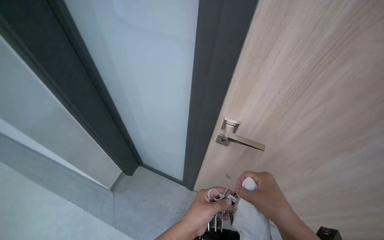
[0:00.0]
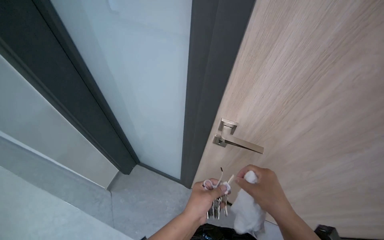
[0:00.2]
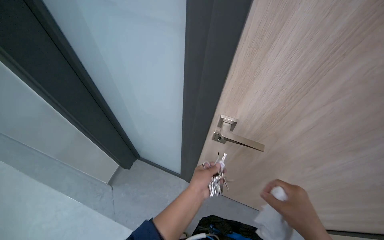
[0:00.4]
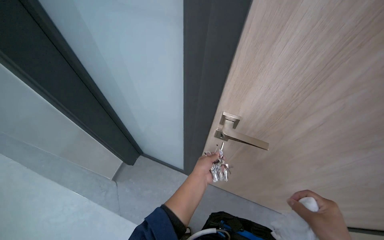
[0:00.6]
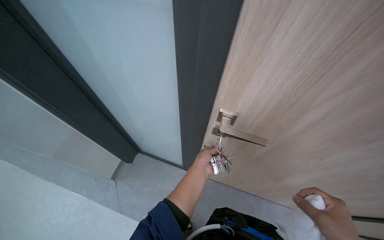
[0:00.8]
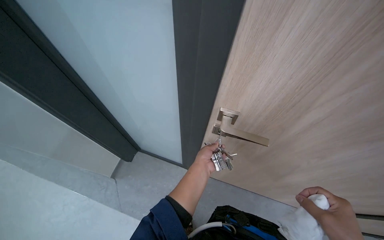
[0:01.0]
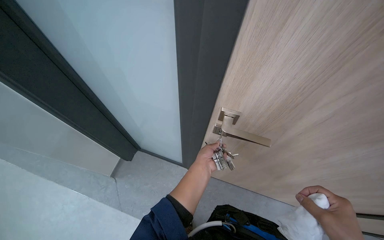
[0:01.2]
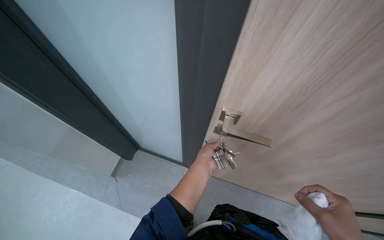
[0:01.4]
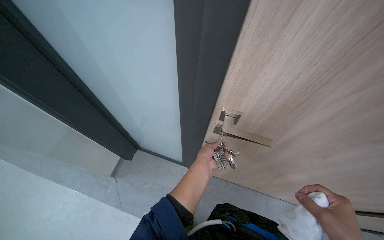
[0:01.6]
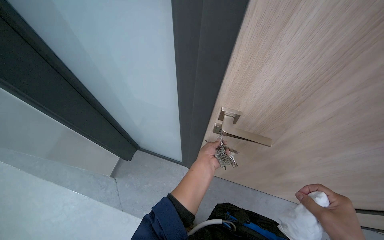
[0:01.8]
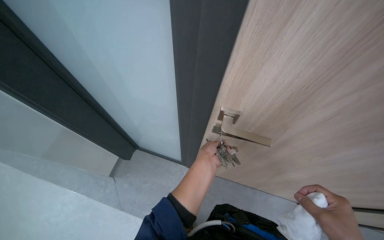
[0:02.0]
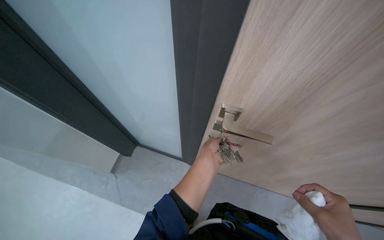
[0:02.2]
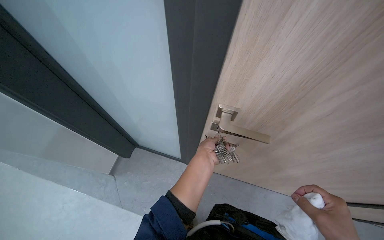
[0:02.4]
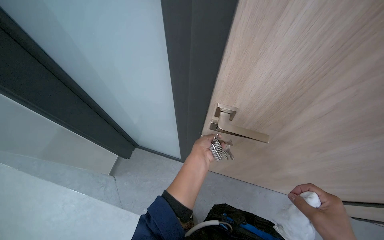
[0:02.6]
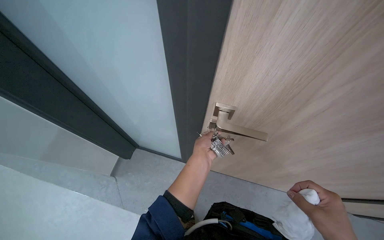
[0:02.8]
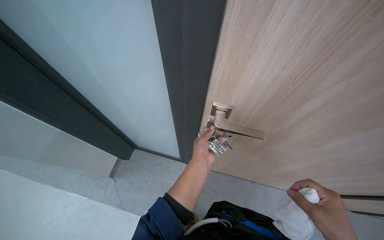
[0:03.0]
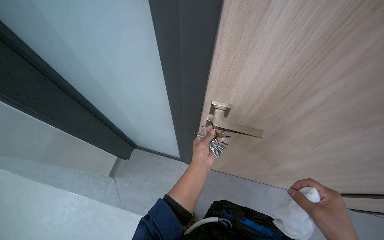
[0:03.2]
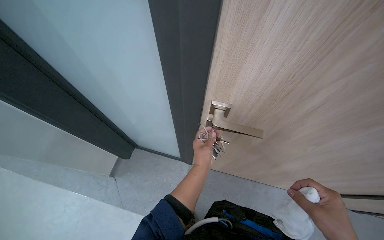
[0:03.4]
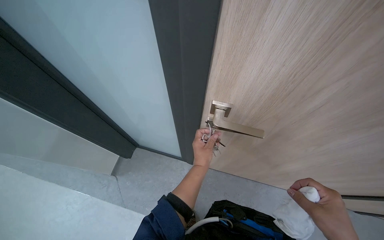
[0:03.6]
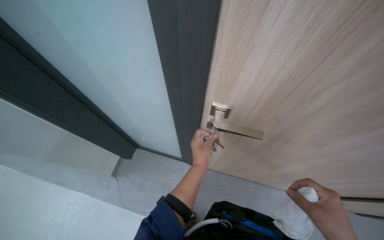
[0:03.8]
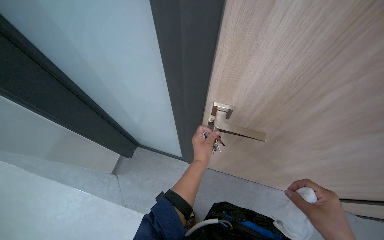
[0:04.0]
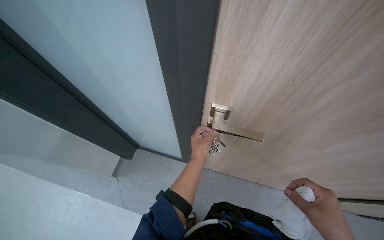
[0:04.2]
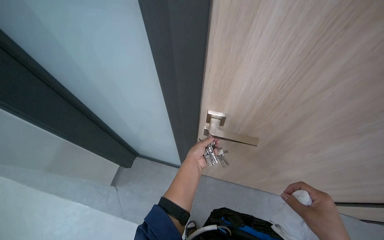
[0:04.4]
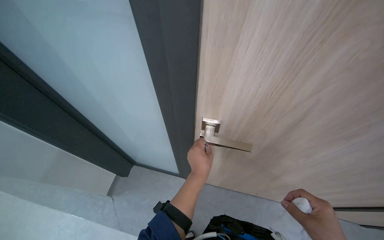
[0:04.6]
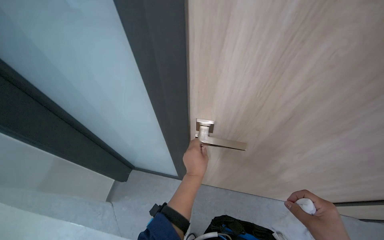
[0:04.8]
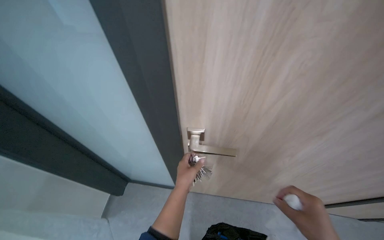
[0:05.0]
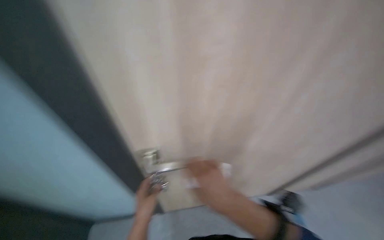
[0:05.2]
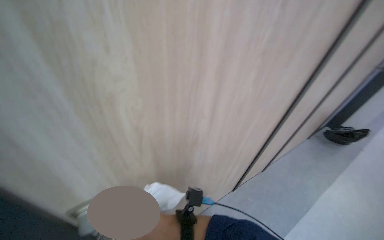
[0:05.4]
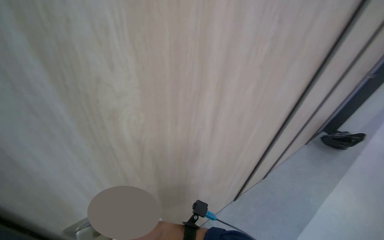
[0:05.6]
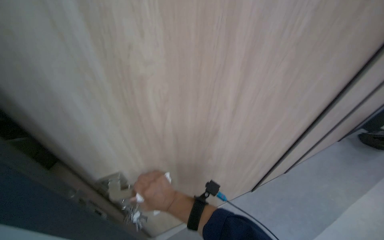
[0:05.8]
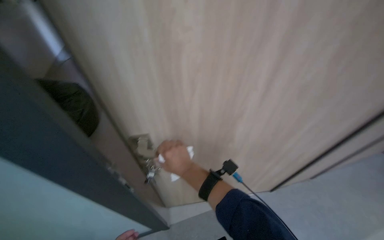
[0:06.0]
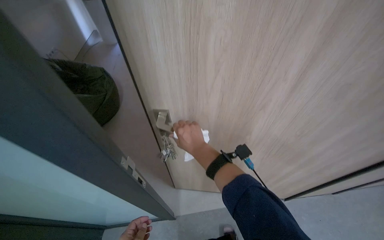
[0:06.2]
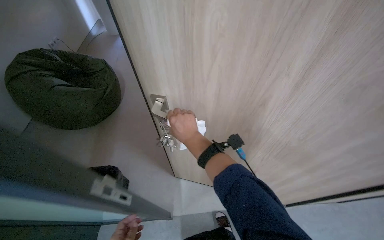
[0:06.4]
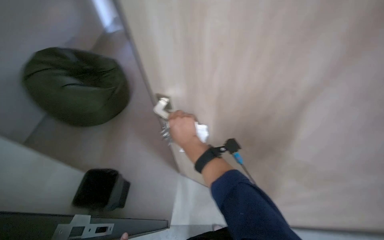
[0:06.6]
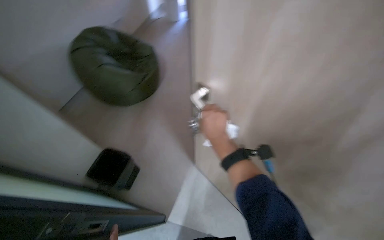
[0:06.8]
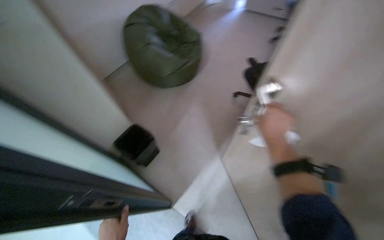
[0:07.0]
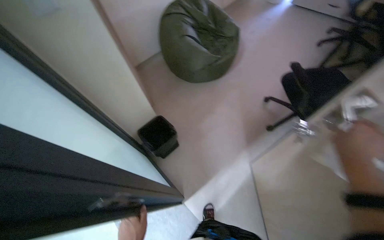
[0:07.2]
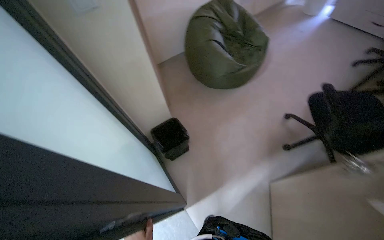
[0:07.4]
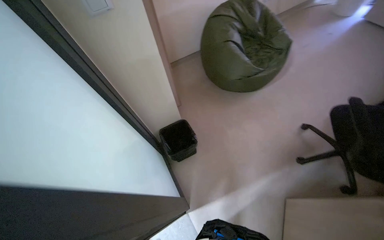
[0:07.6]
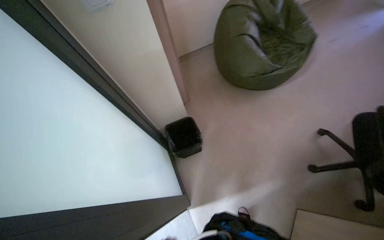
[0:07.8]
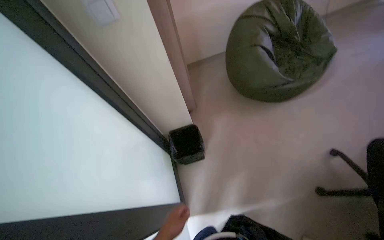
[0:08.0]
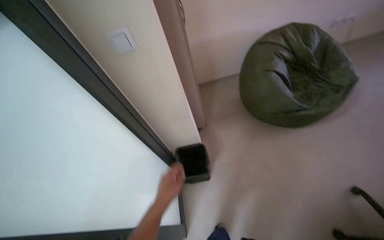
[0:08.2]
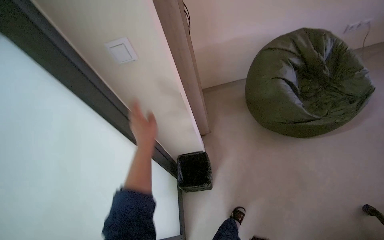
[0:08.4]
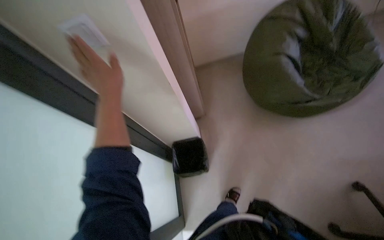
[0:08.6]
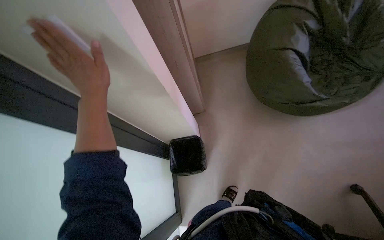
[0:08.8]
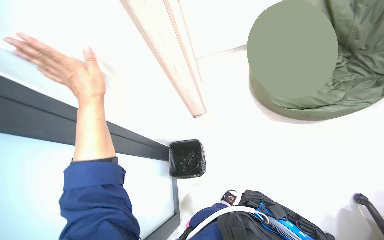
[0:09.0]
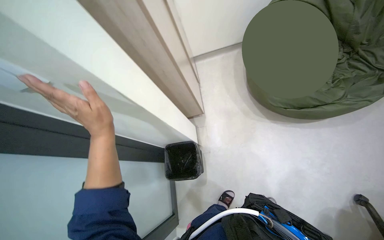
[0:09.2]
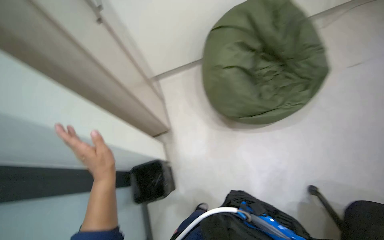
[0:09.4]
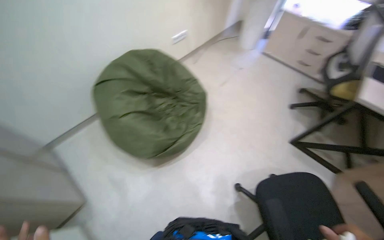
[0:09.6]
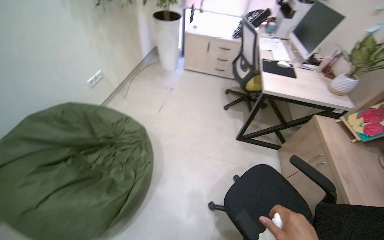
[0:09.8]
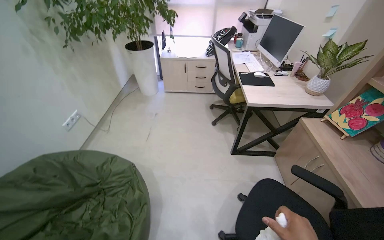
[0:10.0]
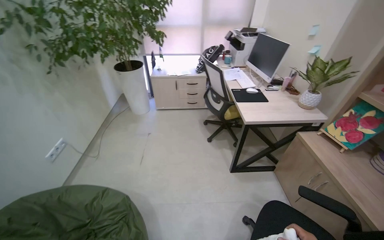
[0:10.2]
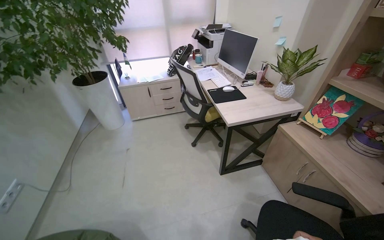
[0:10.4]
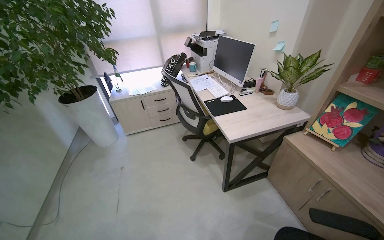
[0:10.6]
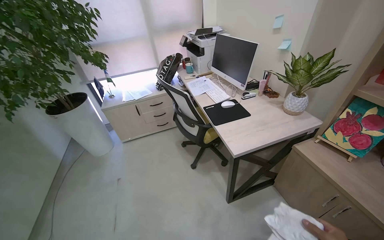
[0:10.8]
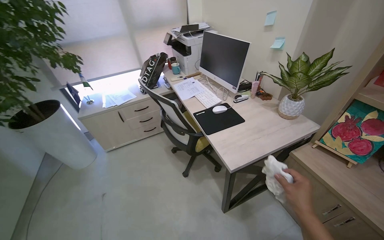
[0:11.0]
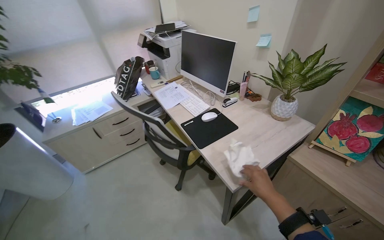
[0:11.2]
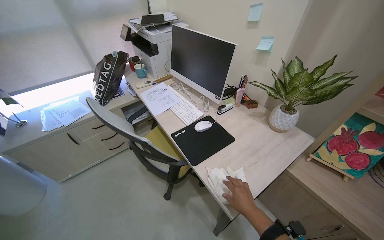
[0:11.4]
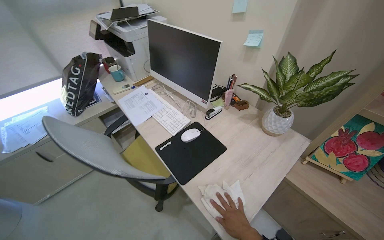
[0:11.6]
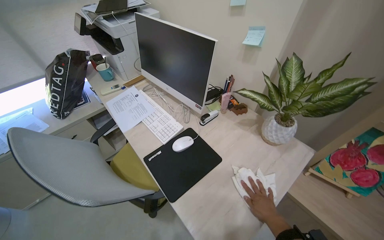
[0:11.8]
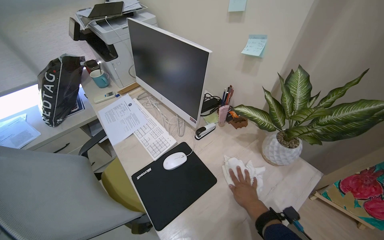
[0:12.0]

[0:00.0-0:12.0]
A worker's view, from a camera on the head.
Job: wiping surfaces.
The whole recording: Cleaning, organizing, and securing office room. The worker unlocks and opens the door, then cleans surfaces, organizes items, wipes the door handle, and locks the office room.
0:06.0 to 0:07.6: The wearer looks about 75 degrees further to the left.
0:07.6 to 0:09.0: The camera is carried approximately 50 cm. The wearer's head swings approximately 20 degrees to the left. The wearer looks about 15 degrees further downward.
0:09.0 to 0:10.4: The wearer moves about 70 cm. The head turns to the right by some 105 degrees. The view tips upward by some 30 degrees.
0:10.4 to 0:12.0: The camera travels some 1 m. The wearer looks about 25 degrees further to the right.

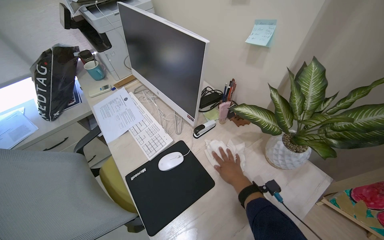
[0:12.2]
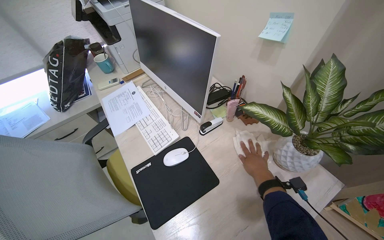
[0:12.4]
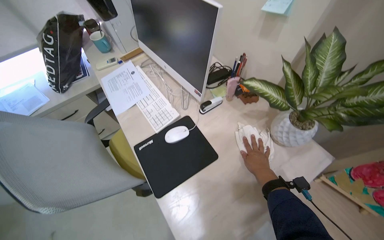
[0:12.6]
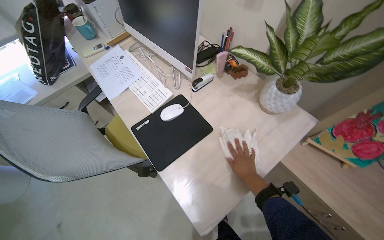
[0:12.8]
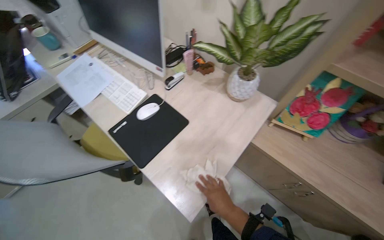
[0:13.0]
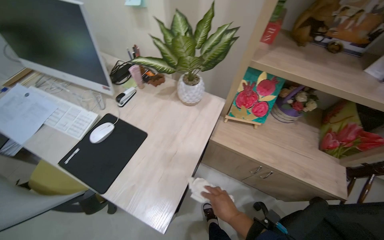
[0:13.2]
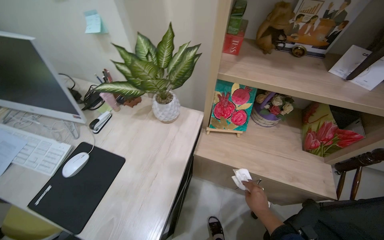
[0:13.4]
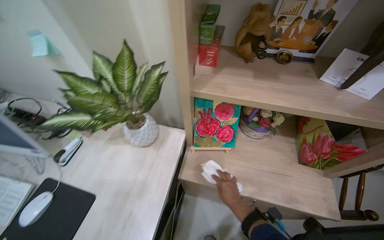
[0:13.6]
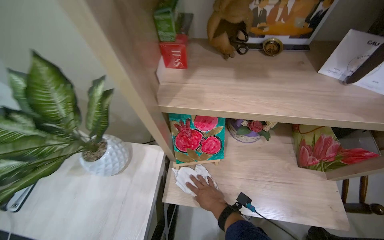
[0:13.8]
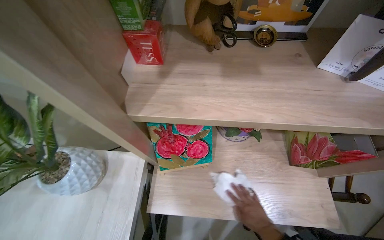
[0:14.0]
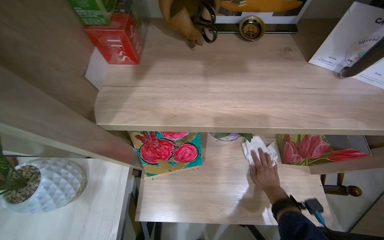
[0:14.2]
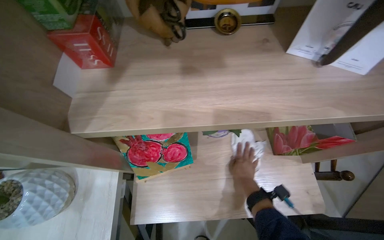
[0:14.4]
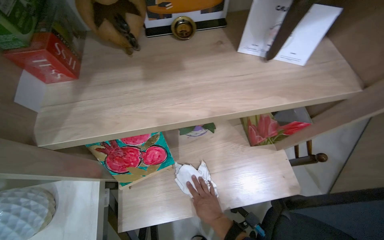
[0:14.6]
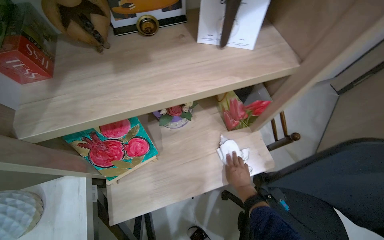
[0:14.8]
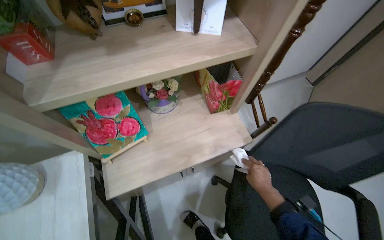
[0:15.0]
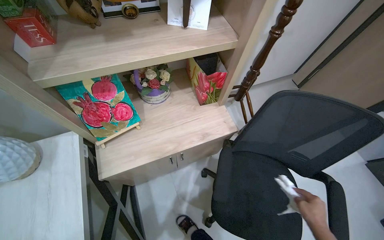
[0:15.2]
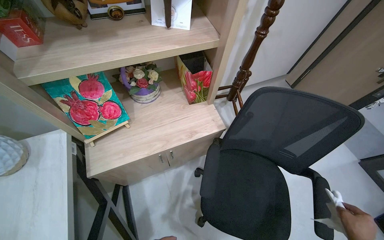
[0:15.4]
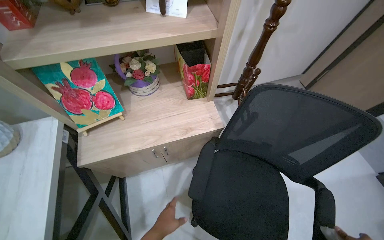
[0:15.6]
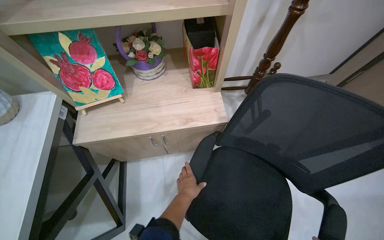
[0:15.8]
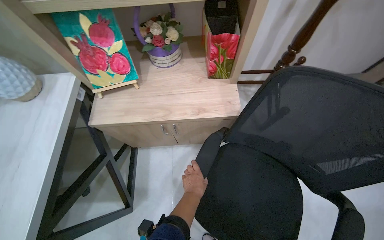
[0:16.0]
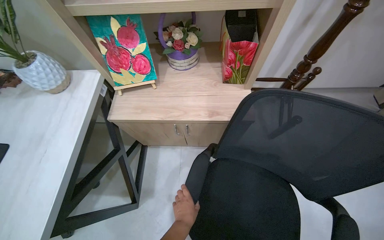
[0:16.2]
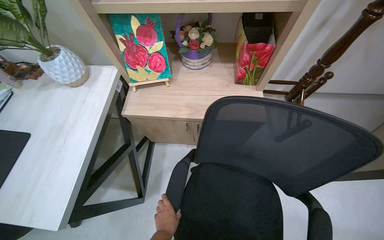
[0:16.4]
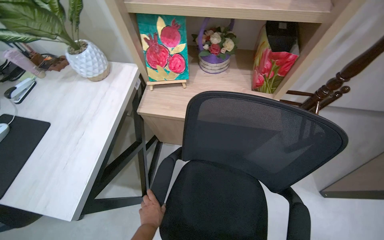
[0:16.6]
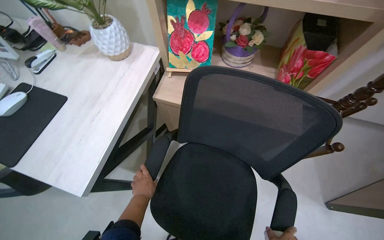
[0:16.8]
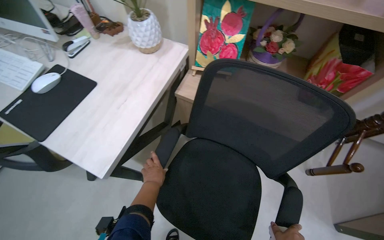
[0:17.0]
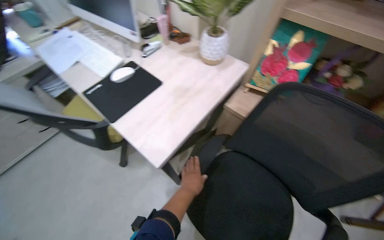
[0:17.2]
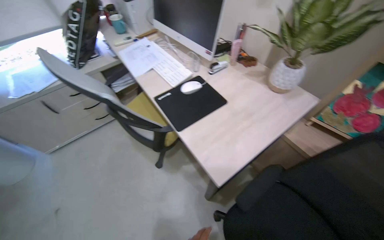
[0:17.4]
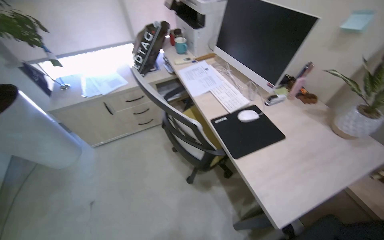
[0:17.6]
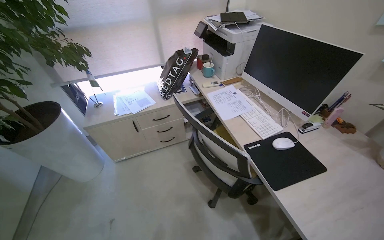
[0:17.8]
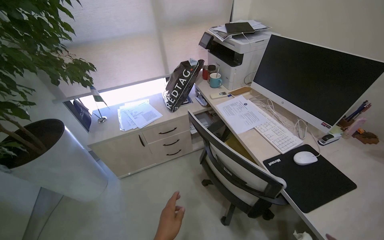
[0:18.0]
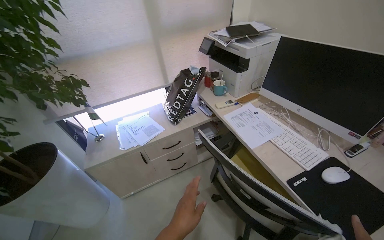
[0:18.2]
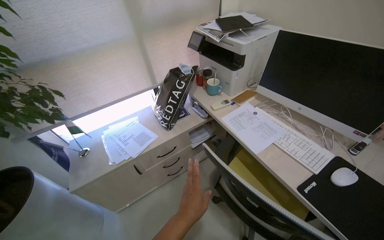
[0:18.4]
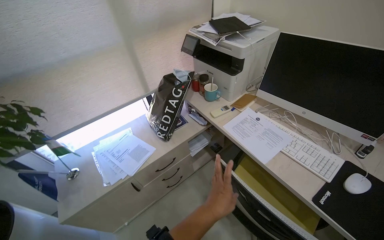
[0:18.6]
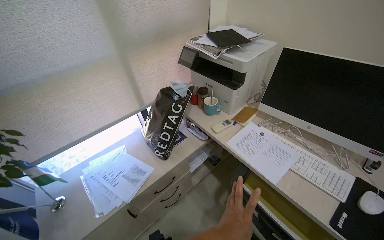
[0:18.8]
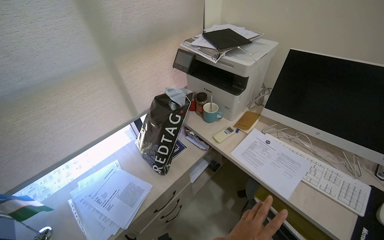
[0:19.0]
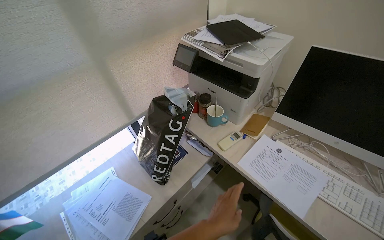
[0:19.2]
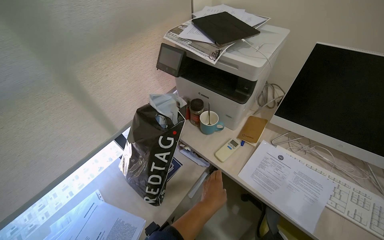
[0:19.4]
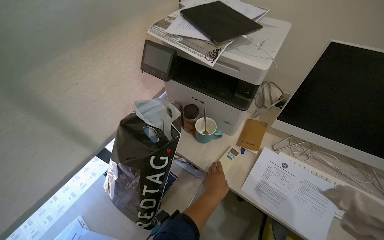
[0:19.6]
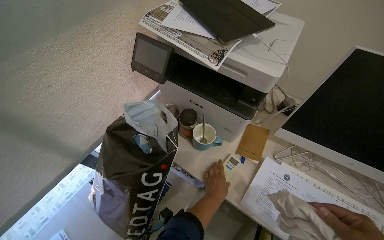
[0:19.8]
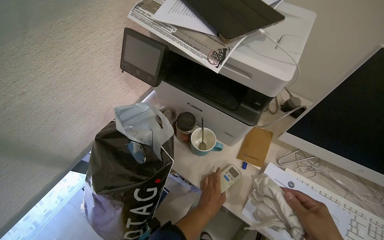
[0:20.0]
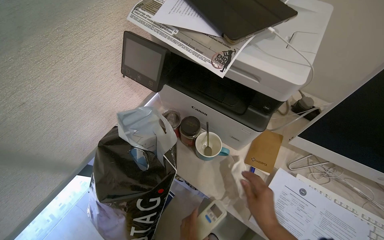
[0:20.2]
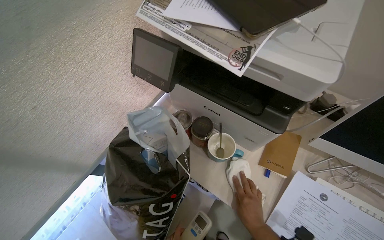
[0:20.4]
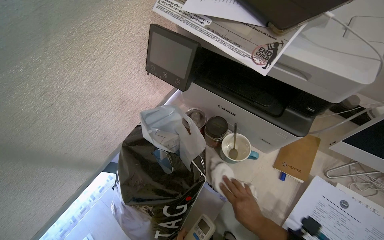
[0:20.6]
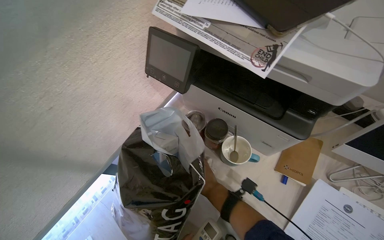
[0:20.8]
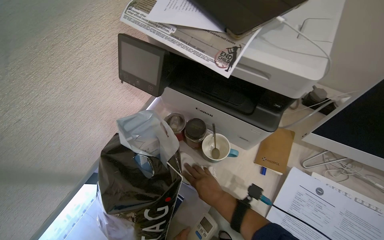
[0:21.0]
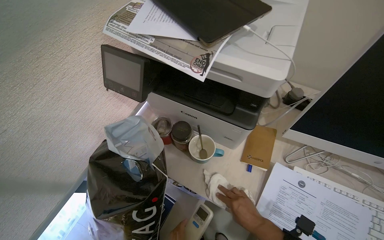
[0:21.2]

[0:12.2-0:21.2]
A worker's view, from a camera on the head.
Job: wiping surfaces.
The whole recording: Cleaning, organizing, and securing office room. The worker unlocks and opens the door, then cleans surfaces, organizes items, wipes the door handle, and locks the office room.
0:12.2 to 0:13.8: The camera is carried about 50 cm. The head rotates roughly 45 degrees to the right.
0:13.8 to 0:15.2: The head turns to the right by roughly 30 degrees. The right hand moves left and right over some 30 cm, changing direction 2 times.
0:15.2 to 0:16.6: The wearer looks about 30 degrees further to the left.
0:16.6 to 0:18.2: The wearer moves roughly 1 m. The wearer's head swings approximately 55 degrees to the left. The view tips upward by about 20 degrees.
0:18.2 to 0:19.8: The camera travels some 90 cm. The wearer's head swings roughly 35 degrees to the right. The camera pitches downward, by some 15 degrees.
